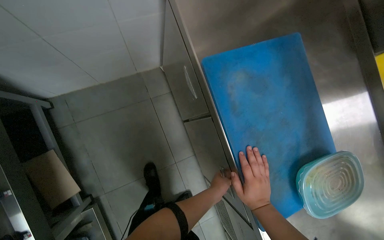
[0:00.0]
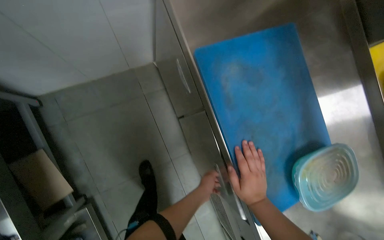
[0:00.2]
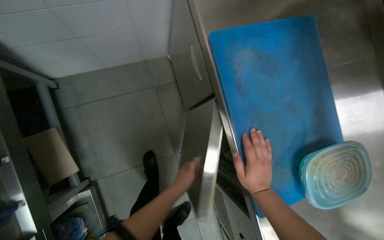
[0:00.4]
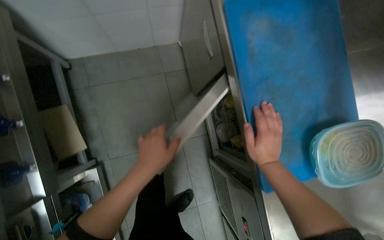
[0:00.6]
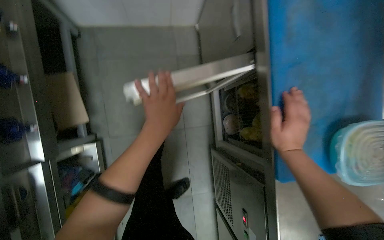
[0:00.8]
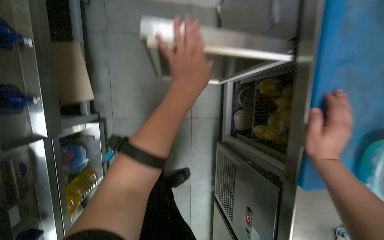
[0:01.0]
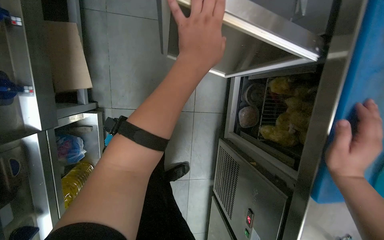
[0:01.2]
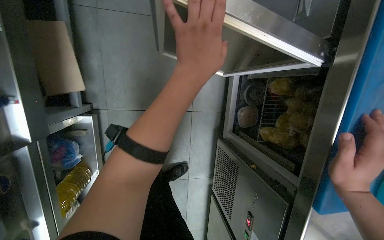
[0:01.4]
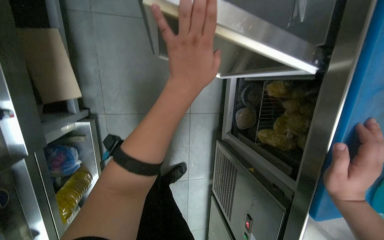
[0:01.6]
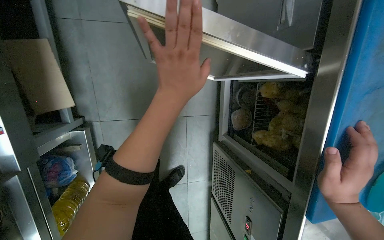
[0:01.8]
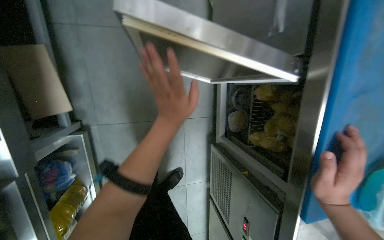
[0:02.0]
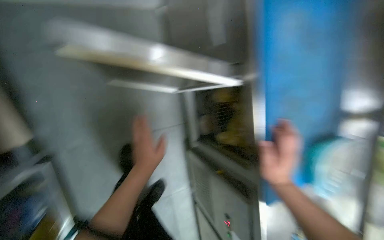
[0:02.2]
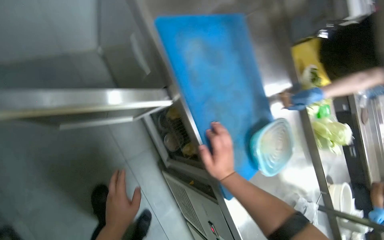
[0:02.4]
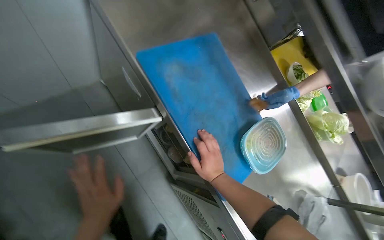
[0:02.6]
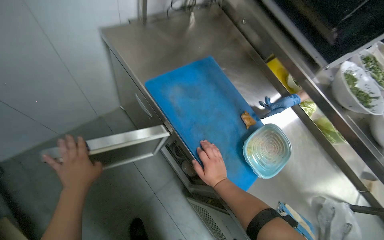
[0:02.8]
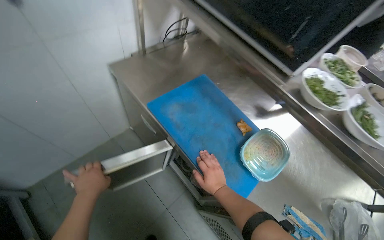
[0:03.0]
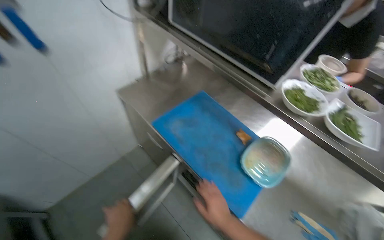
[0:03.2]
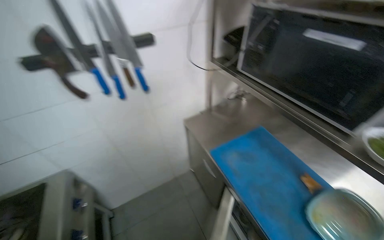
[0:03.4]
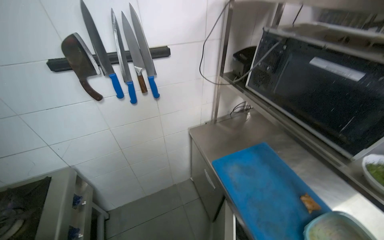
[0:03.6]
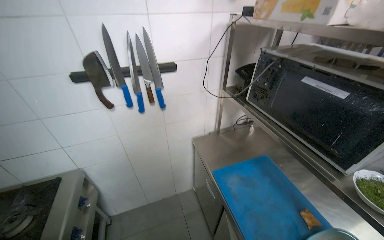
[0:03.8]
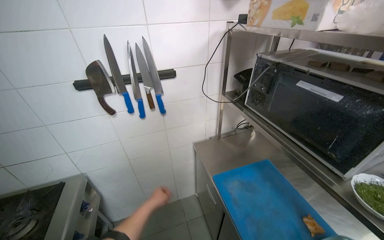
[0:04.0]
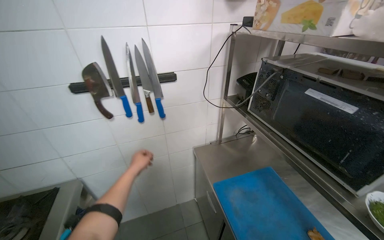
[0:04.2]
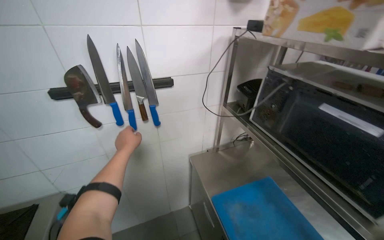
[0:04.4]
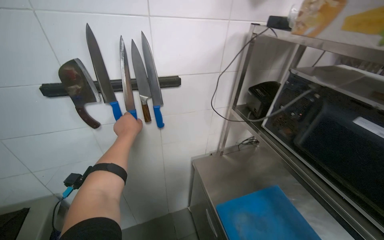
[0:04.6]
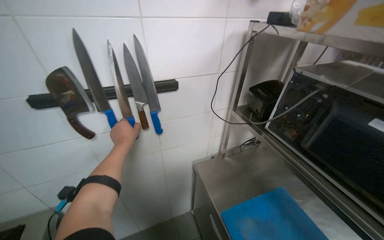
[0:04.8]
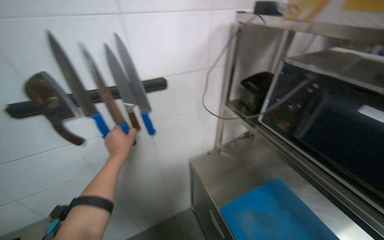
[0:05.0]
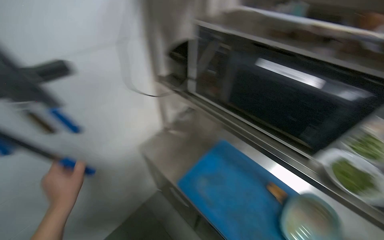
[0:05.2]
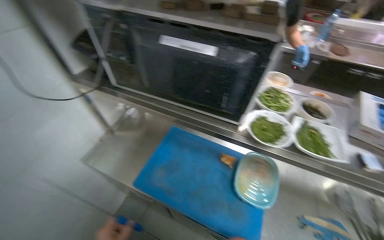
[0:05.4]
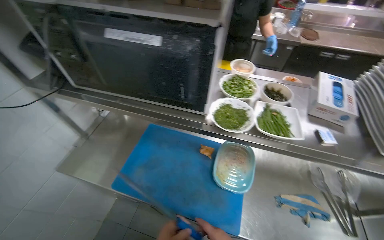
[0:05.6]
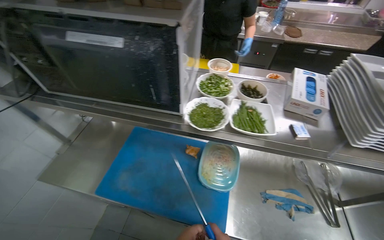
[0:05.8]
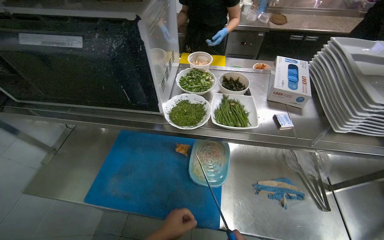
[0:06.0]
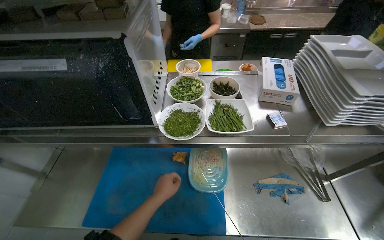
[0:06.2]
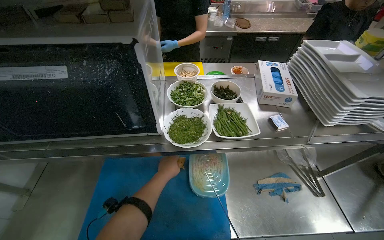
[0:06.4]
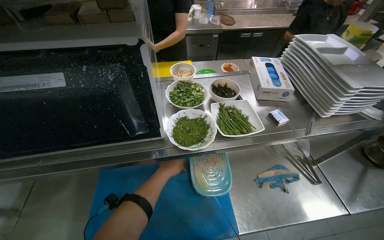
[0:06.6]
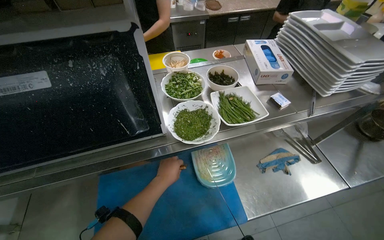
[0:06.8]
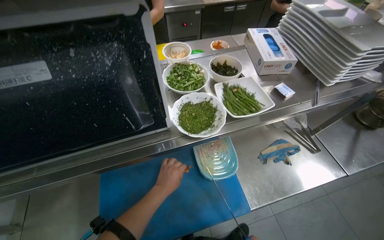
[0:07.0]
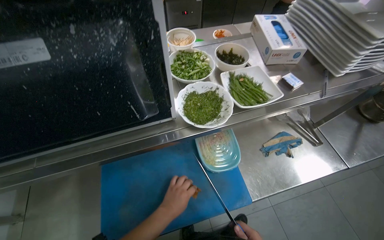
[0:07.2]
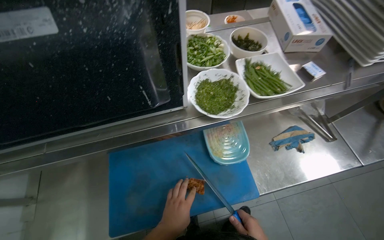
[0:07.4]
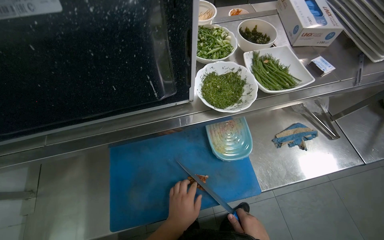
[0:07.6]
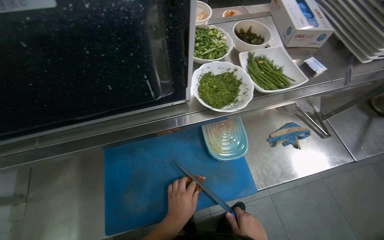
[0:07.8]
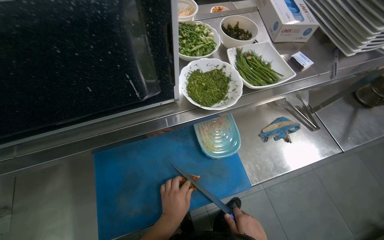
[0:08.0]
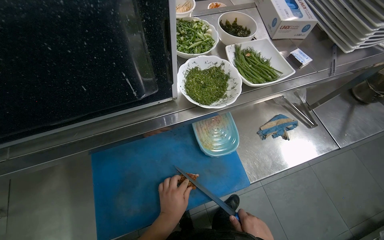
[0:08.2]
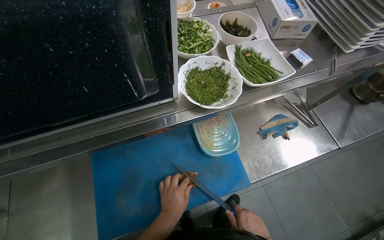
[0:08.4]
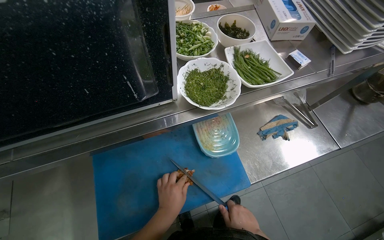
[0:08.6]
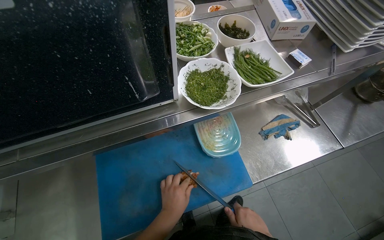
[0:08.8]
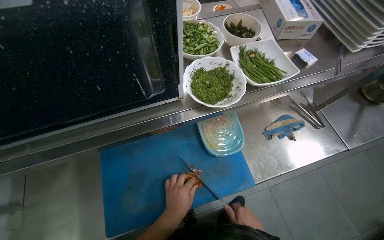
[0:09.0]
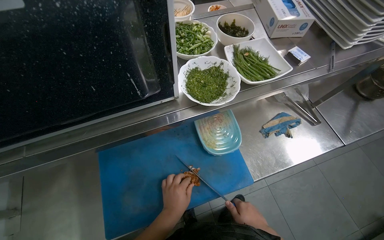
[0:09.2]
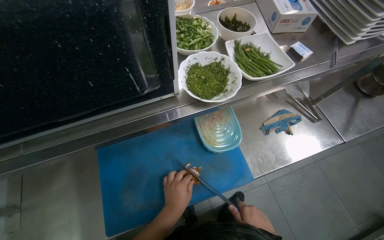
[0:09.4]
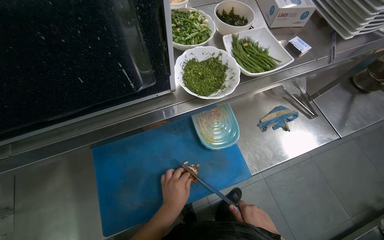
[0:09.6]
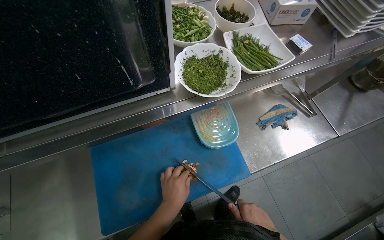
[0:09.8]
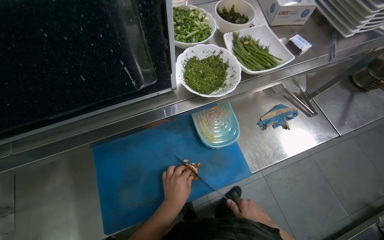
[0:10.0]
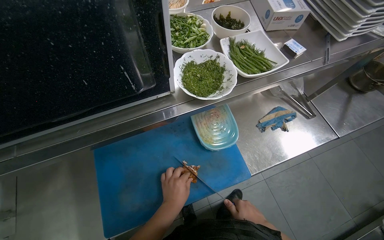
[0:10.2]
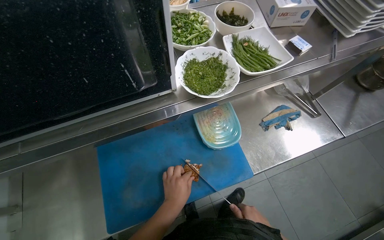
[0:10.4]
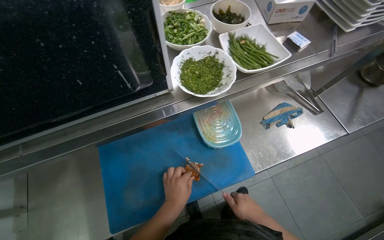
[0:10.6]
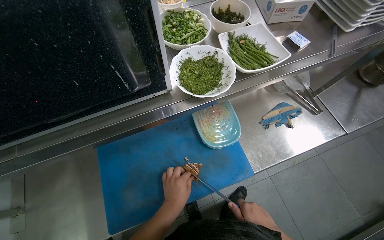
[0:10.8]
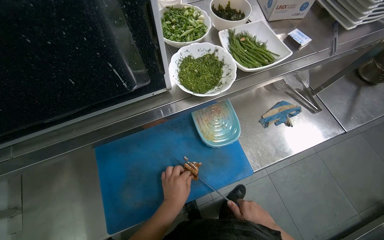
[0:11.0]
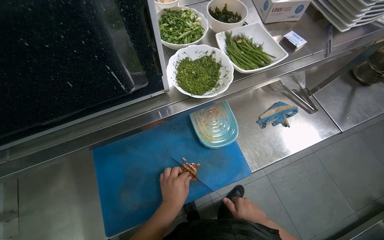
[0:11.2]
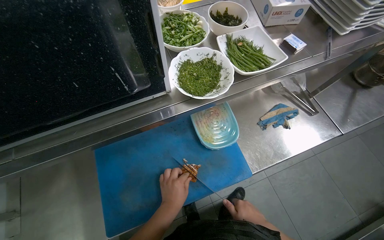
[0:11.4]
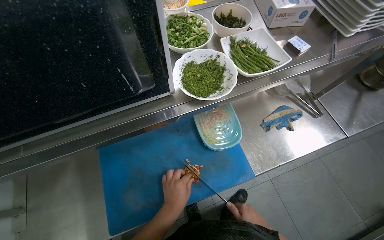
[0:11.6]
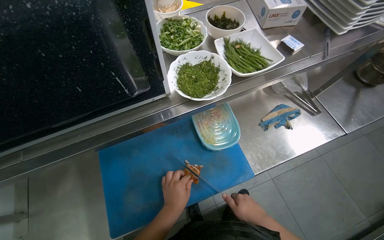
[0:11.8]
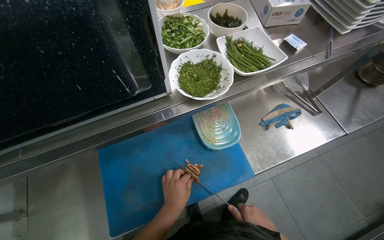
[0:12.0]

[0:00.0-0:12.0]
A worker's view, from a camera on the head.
Job: preparing food.
The whole recording: Assembling ingredients for a dish. The worker transfers cooked food, retrieves and slices an ingredient, and adds sauce to a serving bowl.
0:00.0 to 0:01.6: The view tilts approximately 15 degrees downward.
0:01.6 to 0:03.0: The wearer moves about 40 cm. The camera pitches upward, by some 25 degrees. The scene rotates counterclockwise by roughly 50 degrees.
0:03.0 to 0:04.4: The camera is aimed roughly 25 degrees further to the left. The camera pitches upward, by roughly 25 degrees.
0:04.4 to 0:06.0: The wearer's head swings roughly 60 degrees to the right. The view tips downward by approximately 20 degrees.
0:06.0 to 0:07.6: The wearer looks roughly 20 degrees further to the right. The left hand travels up the picture and back again, roughly 25 cm each way.
0:10.4 to 0:12.0: The hands are busy where they are.

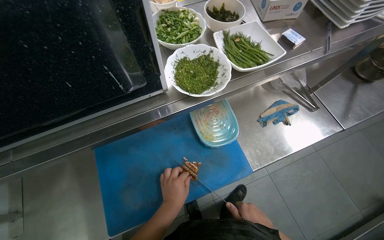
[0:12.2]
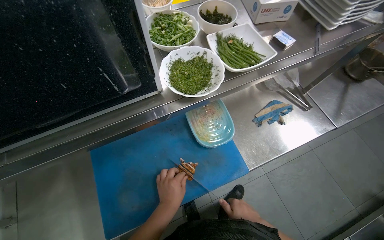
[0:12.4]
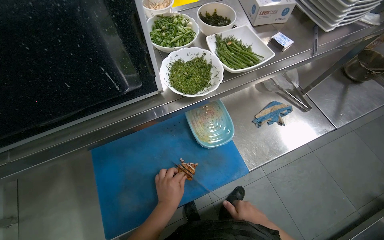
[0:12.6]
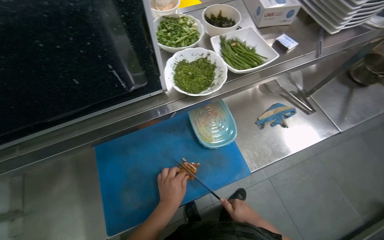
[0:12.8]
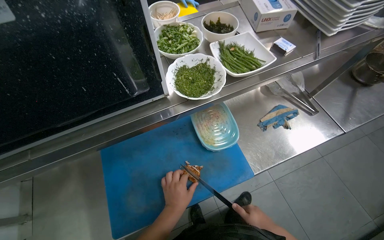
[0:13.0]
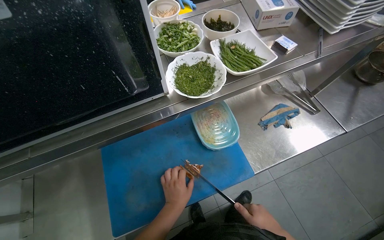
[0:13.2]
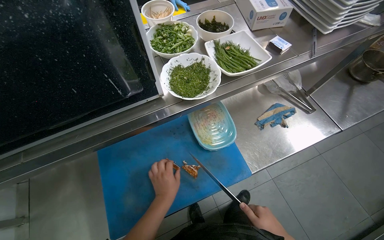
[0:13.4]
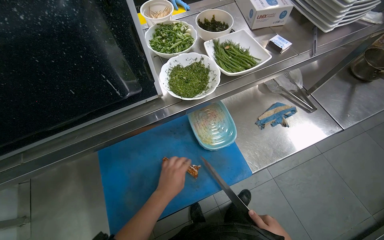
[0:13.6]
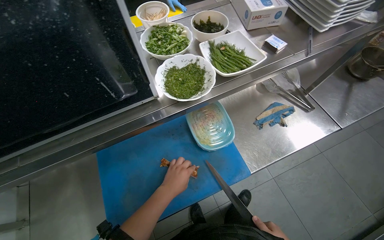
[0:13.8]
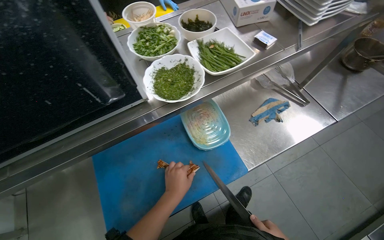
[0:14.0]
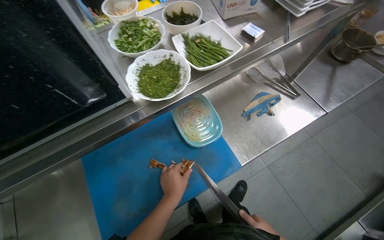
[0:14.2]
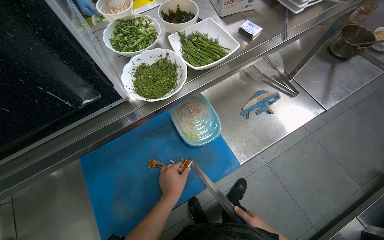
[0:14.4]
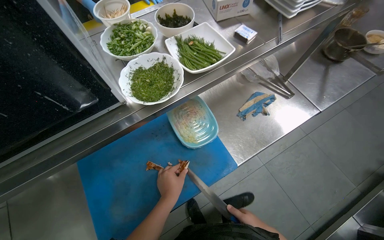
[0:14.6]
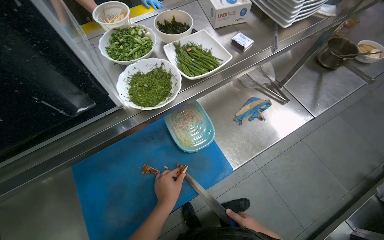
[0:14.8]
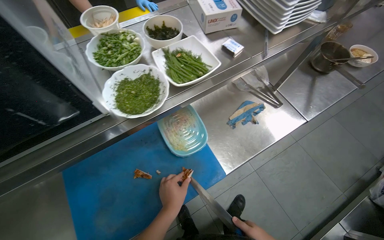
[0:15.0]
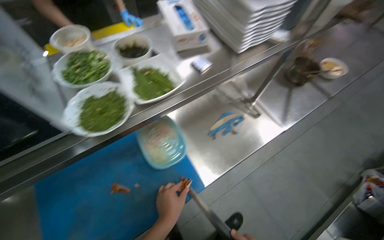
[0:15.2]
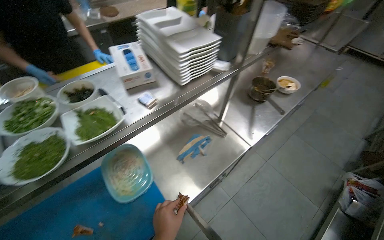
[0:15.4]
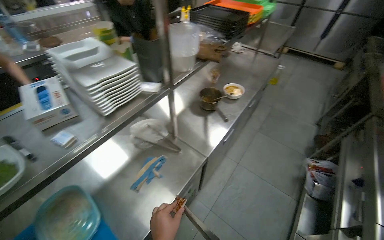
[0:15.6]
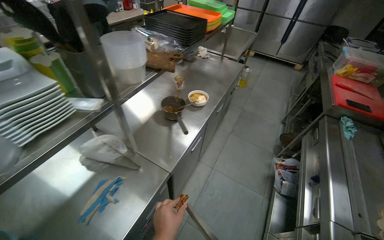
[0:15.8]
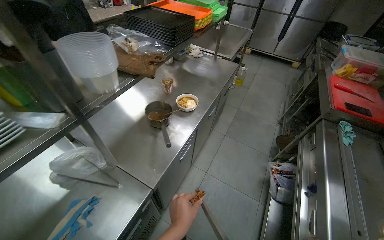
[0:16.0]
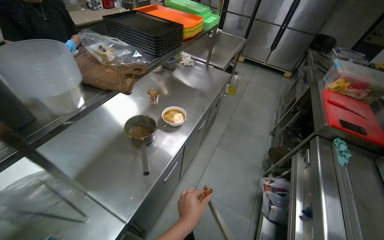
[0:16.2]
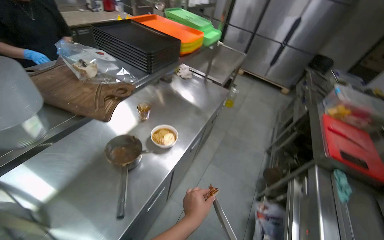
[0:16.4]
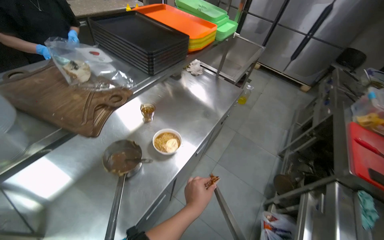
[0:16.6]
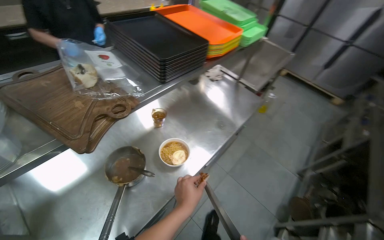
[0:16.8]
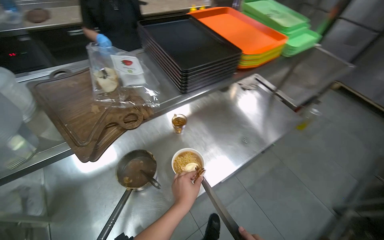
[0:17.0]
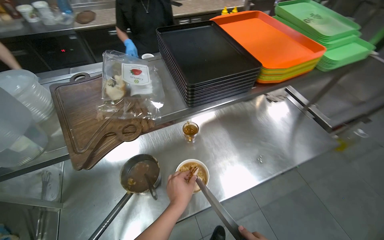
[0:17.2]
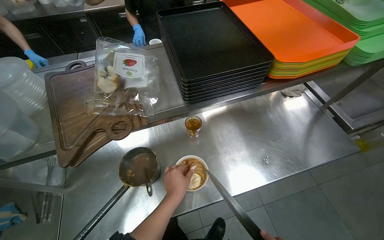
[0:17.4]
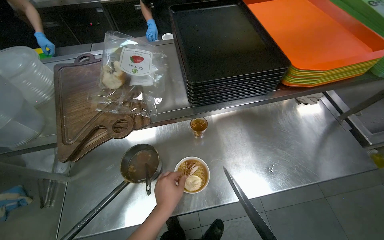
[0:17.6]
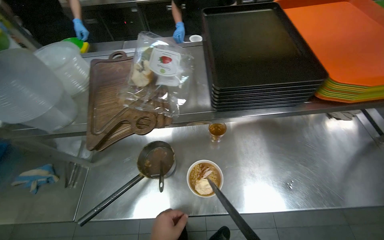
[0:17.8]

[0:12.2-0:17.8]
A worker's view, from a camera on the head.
Job: preparing food.
The whole recording: Assembling ingredients for a dish. The worker transfers cooked food, retrieves and slices an ingredient, and adds sauce to a serving bowl.
0:15.0 to 0:16.4: The camera travels some 80 cm. The wearer looks about 30 degrees further to the right. The view tilts roughly 20 degrees upward.
0:16.4 to 0:17.8: The camera travels some 50 cm. The head turns to the left by roughly 60 degrees.

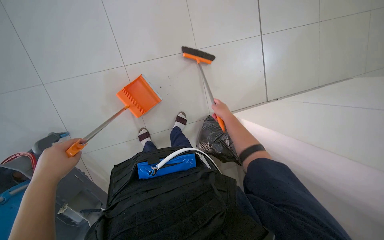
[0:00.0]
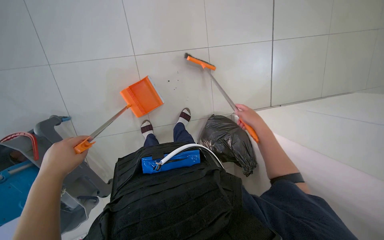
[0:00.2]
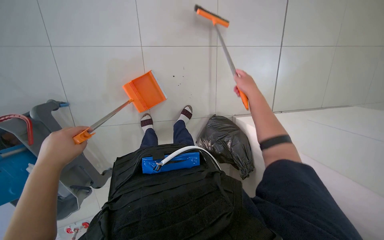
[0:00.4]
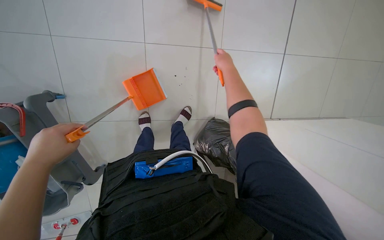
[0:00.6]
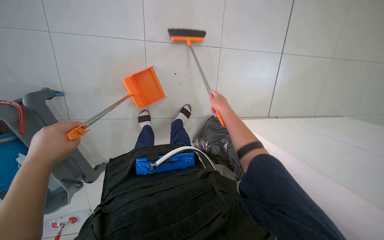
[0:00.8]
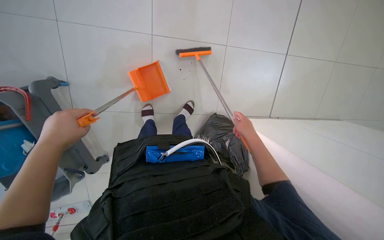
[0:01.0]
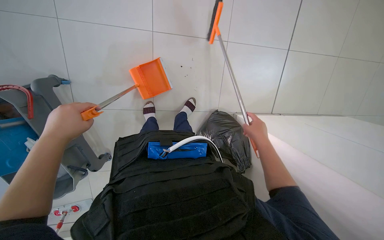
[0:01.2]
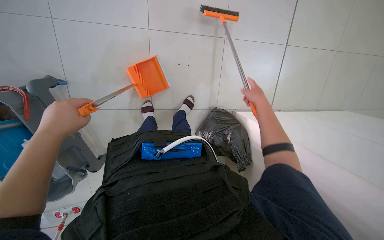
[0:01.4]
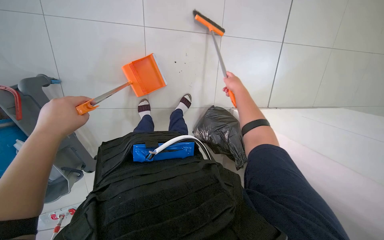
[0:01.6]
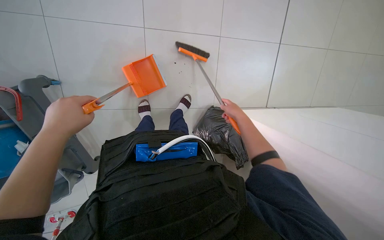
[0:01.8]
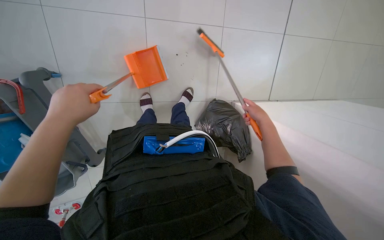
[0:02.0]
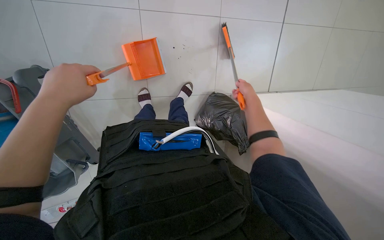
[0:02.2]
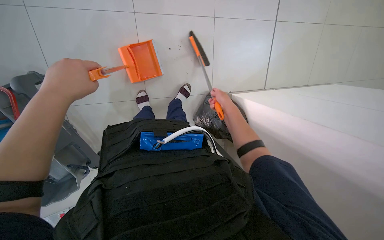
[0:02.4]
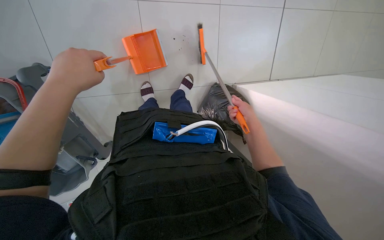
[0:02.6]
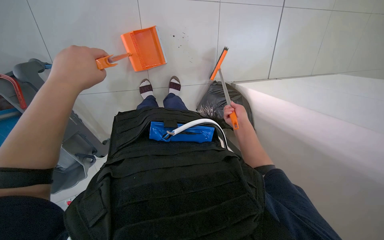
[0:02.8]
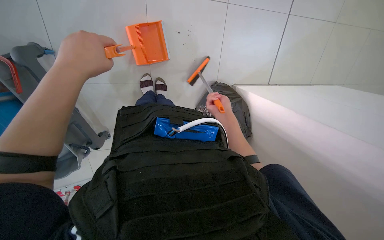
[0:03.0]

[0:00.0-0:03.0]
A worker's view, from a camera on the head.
Job: sweeping floor.
The whole recording: Sweeping floor with broom and dustpan. The worker sweeps the floor using a broom and collects debris with a dustpan.
0:00.0 to 0:01.6: The right hand moves up and down the picture over about 20 cm, changing direction 2 times.
0:01.6 to 0:03.0: The right hand travels down the picture and farther from the camera by some 20 cm, and moves some 5 cm to the right and comes back.
